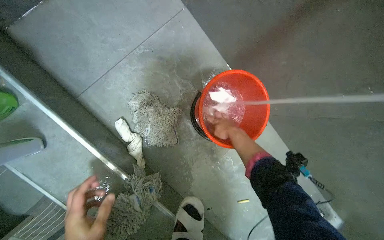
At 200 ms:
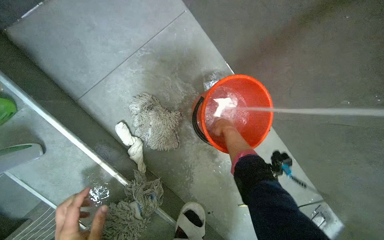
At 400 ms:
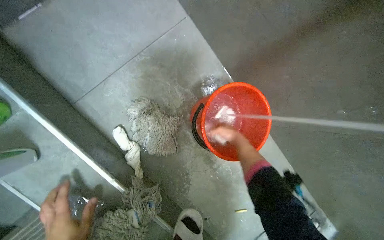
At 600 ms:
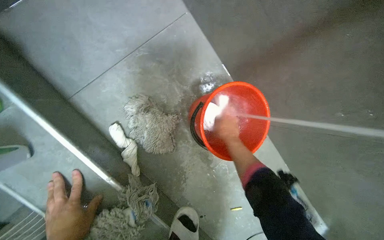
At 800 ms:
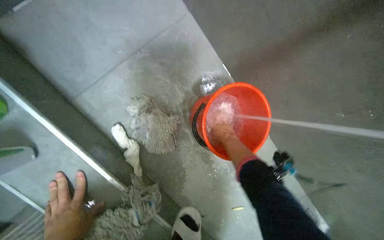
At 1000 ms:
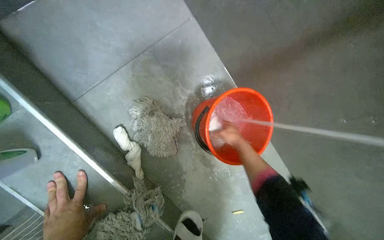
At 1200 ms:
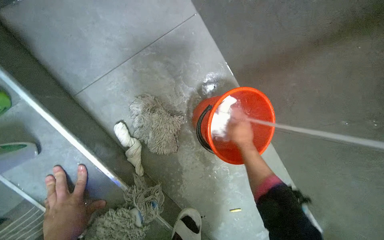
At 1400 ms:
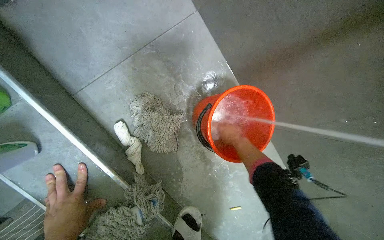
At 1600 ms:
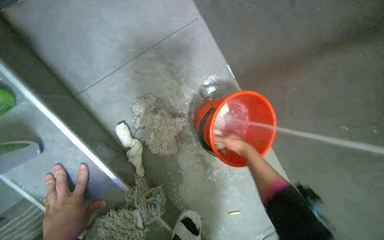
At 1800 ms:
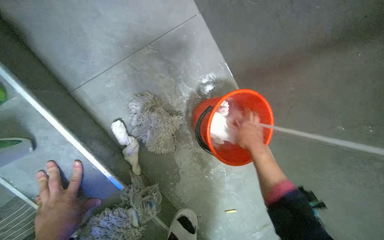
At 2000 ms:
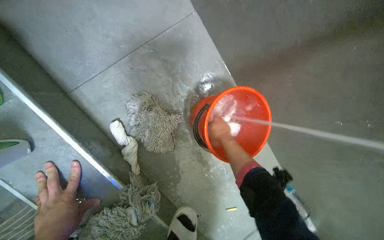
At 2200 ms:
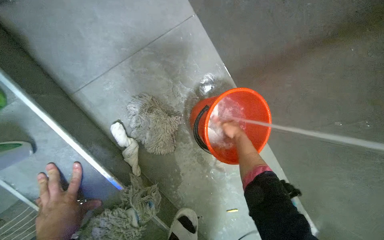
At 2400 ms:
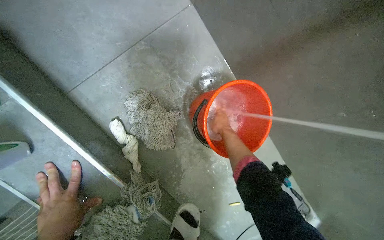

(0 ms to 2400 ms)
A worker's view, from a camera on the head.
Job: preparing cleaning supplies.
The whole recording: Rinsing cloth under faucet. The worker rinses a cloth under the running faucet.
0 ms - 1200 ms: The right hand swings nearer and farther, some 15 cm each way, with 3 reversals.
1200 ms - 2400 ms: The hands stay close to where they were, moving slightly.

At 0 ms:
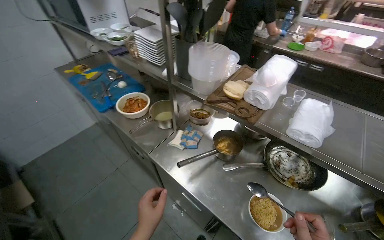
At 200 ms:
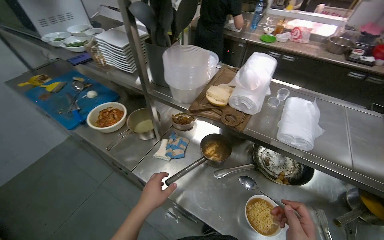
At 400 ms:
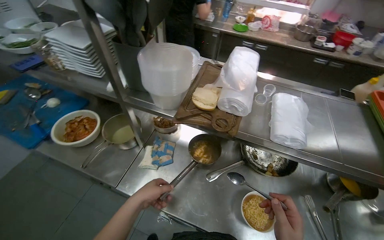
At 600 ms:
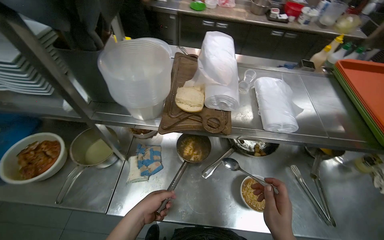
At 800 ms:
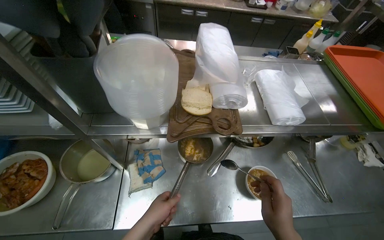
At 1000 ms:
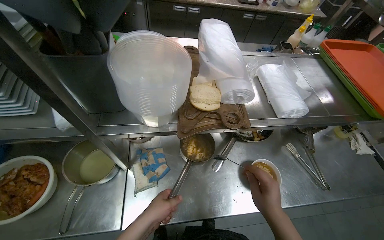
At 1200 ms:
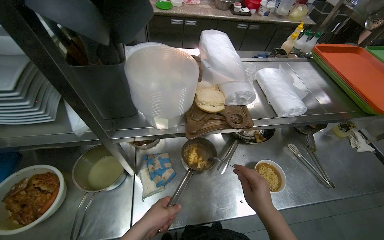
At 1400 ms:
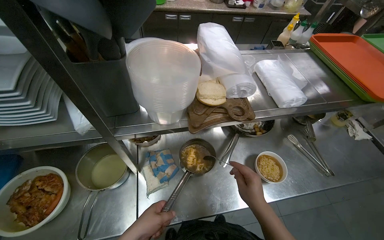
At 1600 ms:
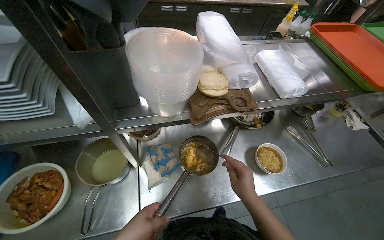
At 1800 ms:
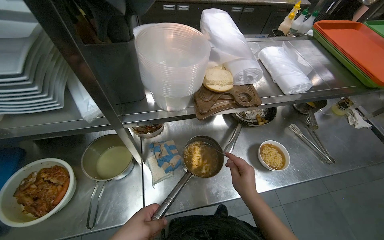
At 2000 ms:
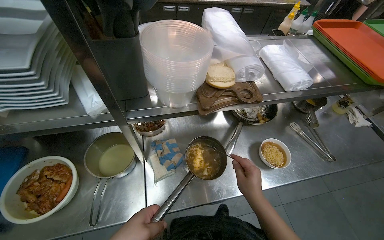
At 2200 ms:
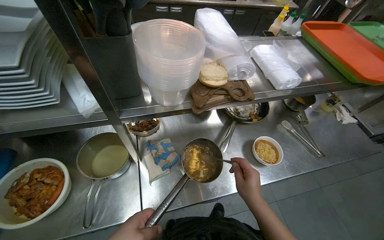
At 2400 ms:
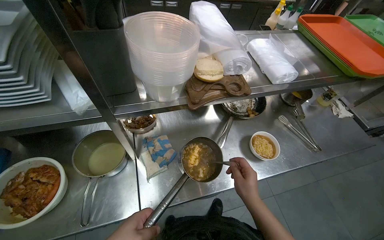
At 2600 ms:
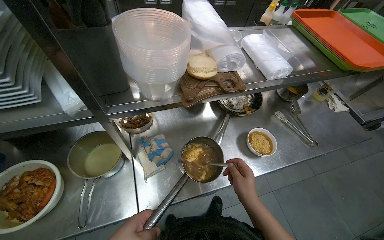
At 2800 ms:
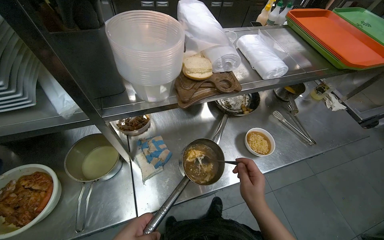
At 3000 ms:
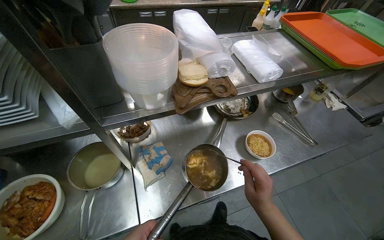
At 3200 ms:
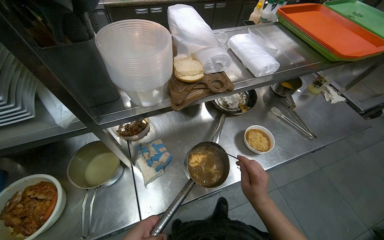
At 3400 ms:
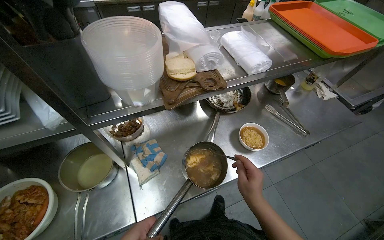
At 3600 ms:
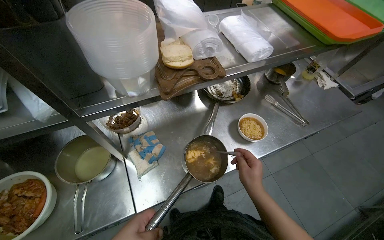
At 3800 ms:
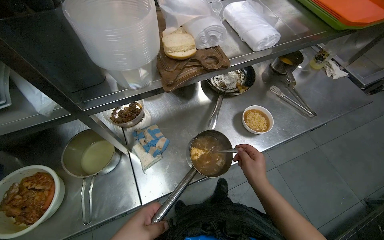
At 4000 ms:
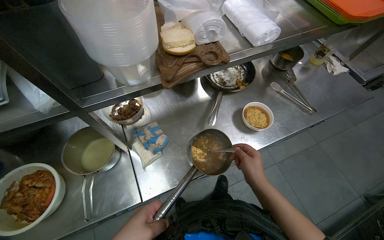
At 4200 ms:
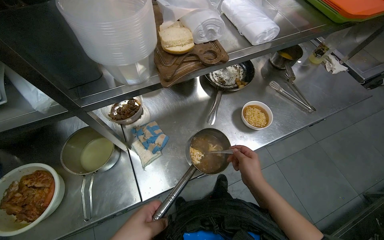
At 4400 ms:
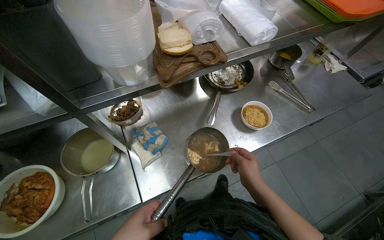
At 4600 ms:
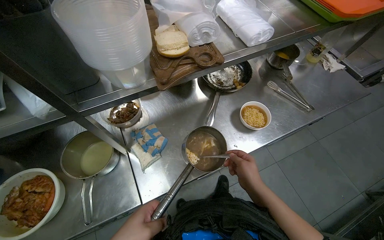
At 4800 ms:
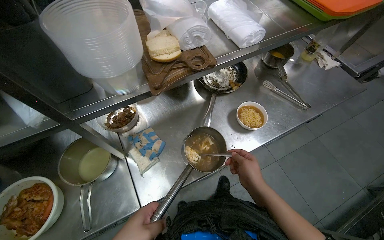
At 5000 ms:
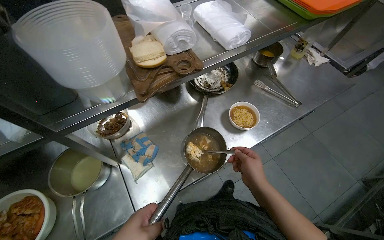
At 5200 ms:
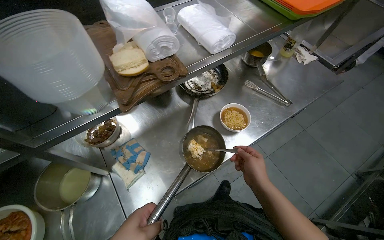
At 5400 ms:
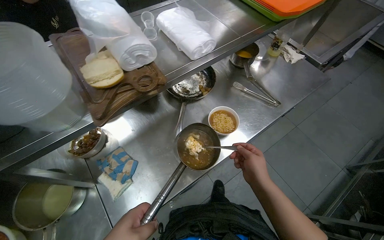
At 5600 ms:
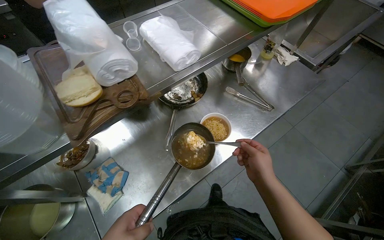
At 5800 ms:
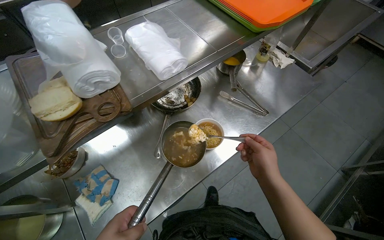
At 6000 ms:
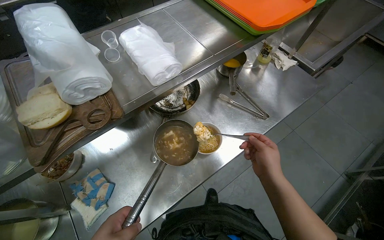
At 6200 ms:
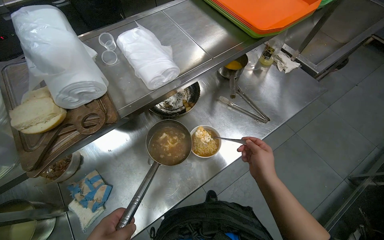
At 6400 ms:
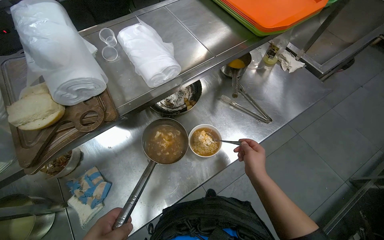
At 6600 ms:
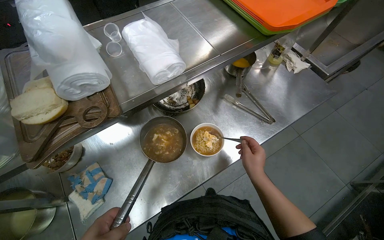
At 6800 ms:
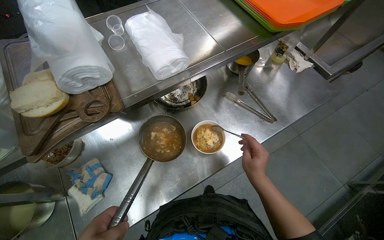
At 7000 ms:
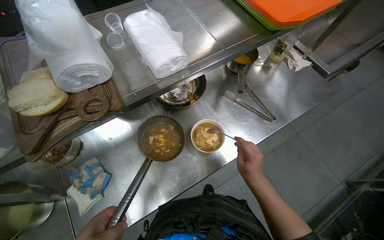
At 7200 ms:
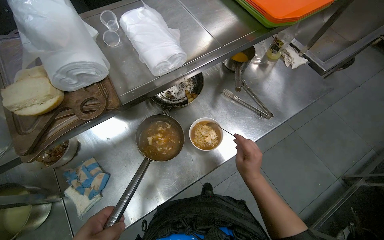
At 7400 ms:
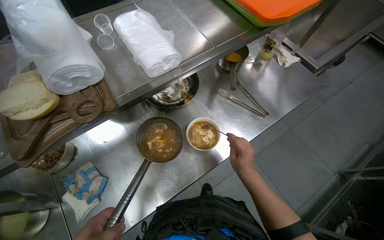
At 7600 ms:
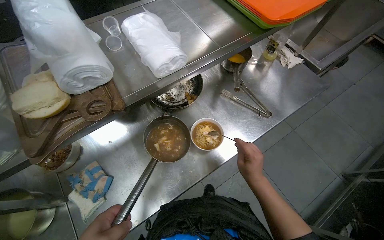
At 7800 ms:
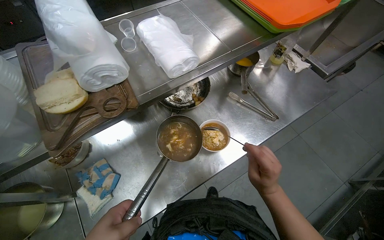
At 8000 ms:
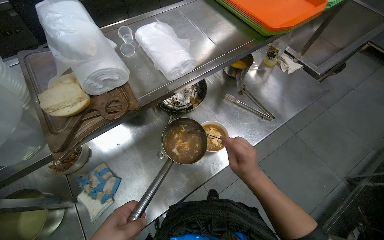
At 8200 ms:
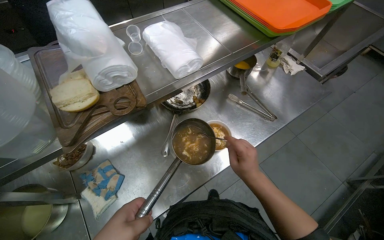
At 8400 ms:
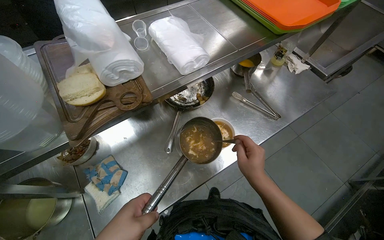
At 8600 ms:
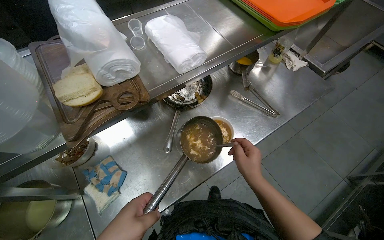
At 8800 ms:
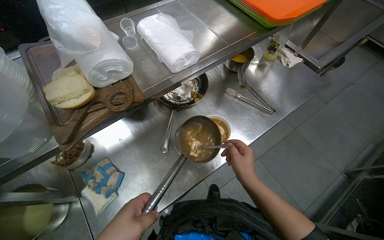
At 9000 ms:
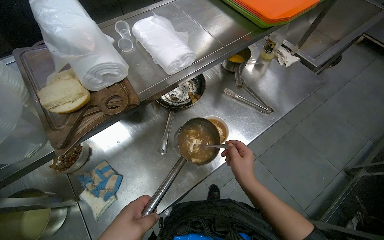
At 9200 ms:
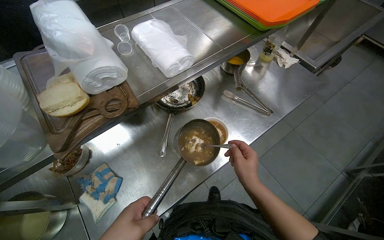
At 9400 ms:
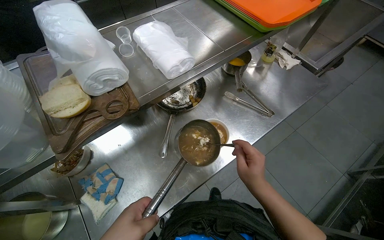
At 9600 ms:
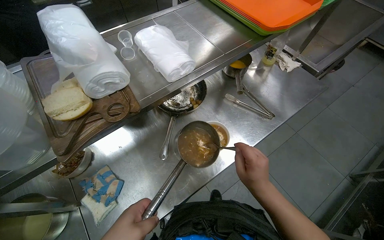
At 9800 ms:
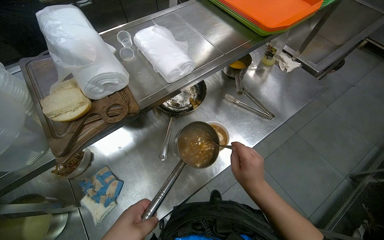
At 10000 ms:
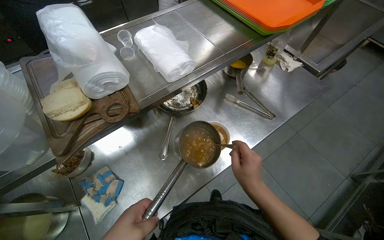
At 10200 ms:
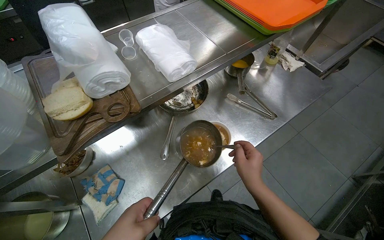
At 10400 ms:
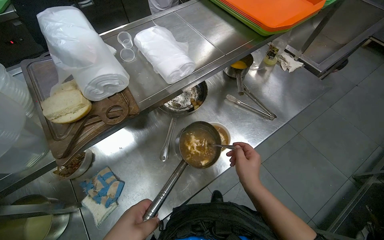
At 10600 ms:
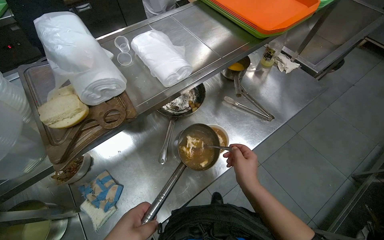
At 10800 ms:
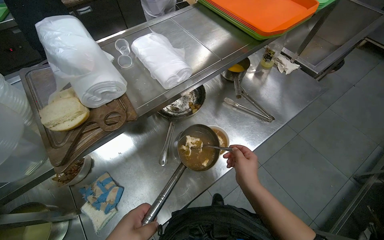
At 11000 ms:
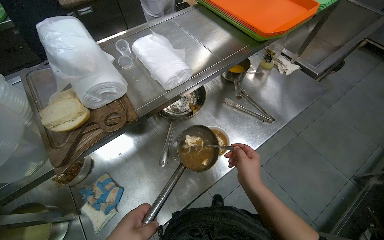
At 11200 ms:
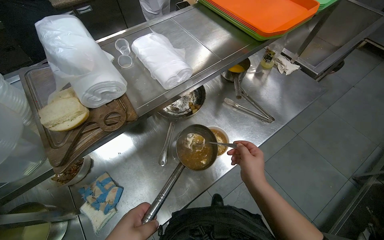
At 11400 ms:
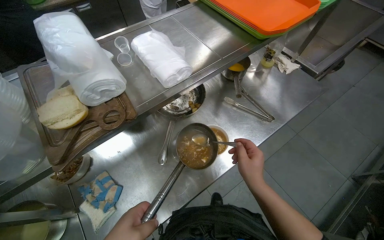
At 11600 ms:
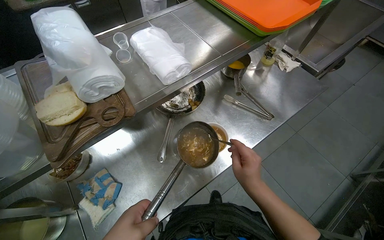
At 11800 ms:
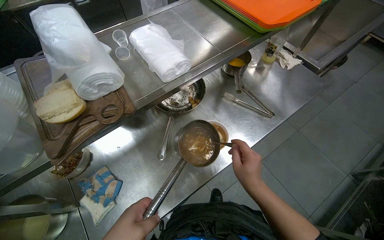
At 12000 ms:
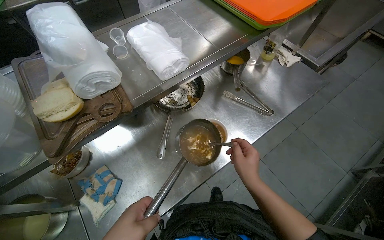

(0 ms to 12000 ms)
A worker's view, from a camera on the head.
Job: preparing food.
The whole recording: Adding sauce to a bowl. The worker adds sauce from a pot to a bowl using a spoon.
0 ms - 1600 ms: The head rotates roughly 50 degrees to the right. The view tips downward by approximately 15 degrees.
4400 ms - 6000 ms: The right hand moves up the picture, about 20 cm.
6000 ms - 7600 ms: The right hand travels farther from the camera by roughly 10 cm.

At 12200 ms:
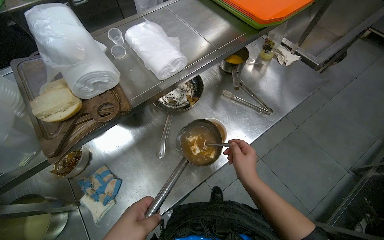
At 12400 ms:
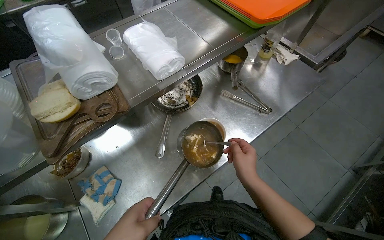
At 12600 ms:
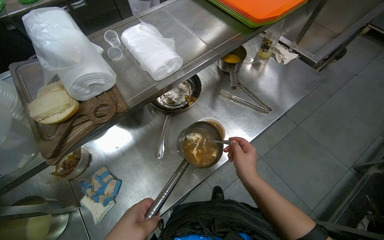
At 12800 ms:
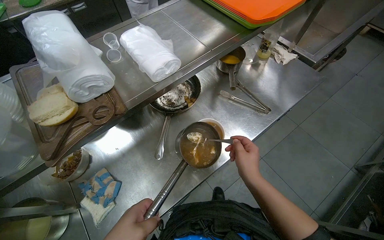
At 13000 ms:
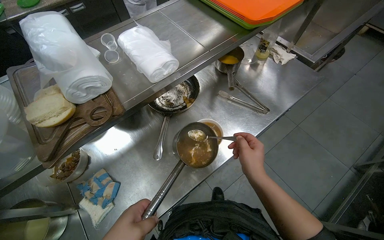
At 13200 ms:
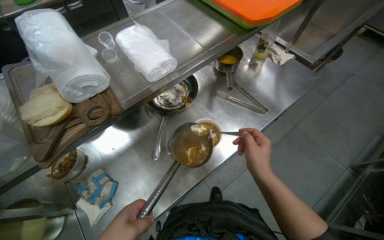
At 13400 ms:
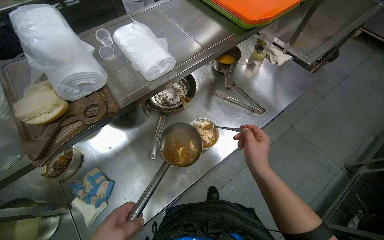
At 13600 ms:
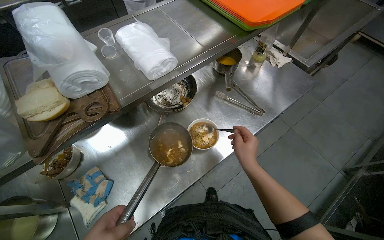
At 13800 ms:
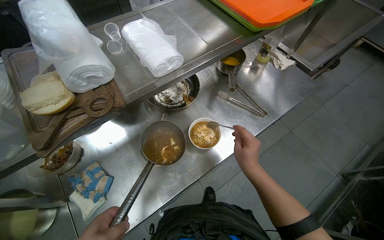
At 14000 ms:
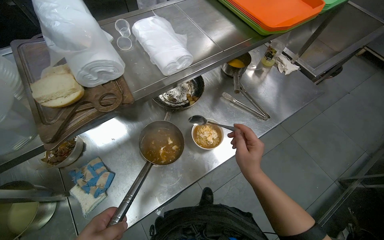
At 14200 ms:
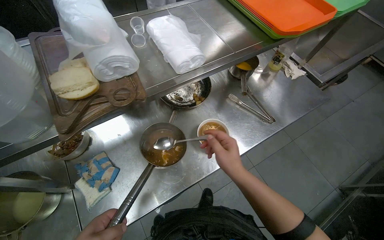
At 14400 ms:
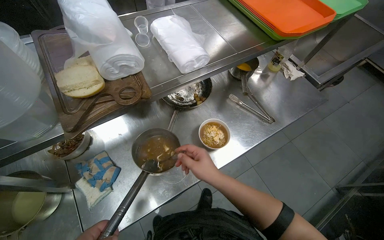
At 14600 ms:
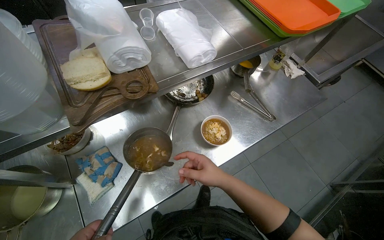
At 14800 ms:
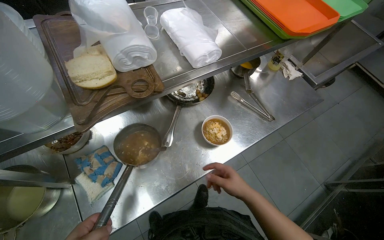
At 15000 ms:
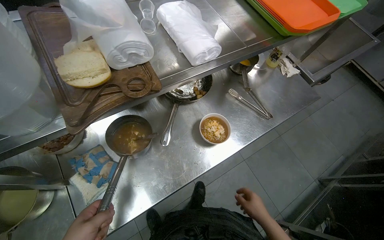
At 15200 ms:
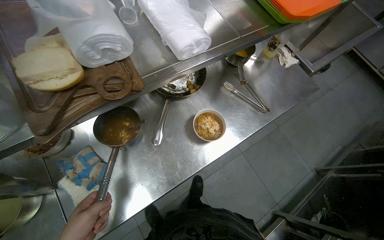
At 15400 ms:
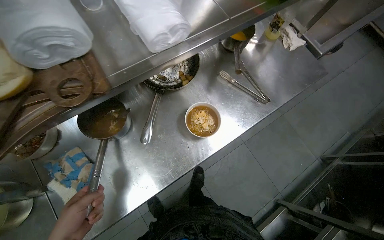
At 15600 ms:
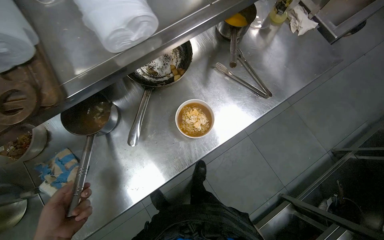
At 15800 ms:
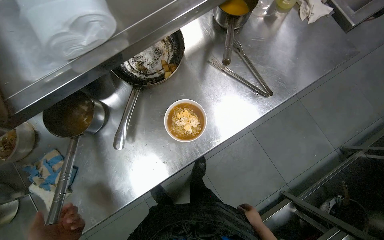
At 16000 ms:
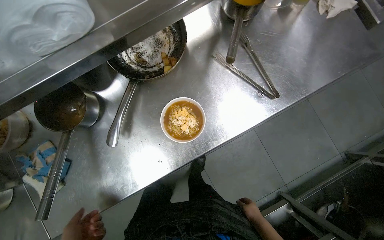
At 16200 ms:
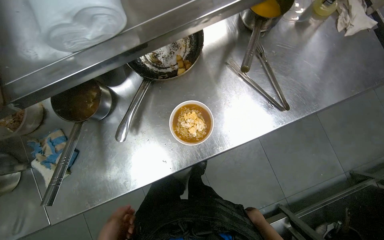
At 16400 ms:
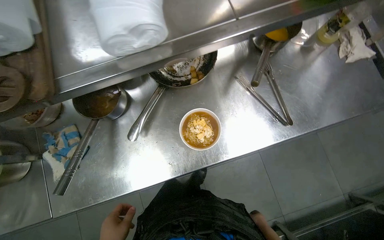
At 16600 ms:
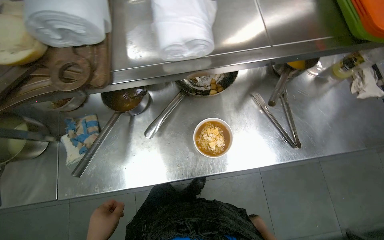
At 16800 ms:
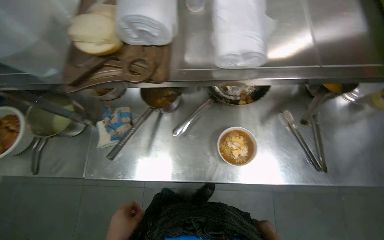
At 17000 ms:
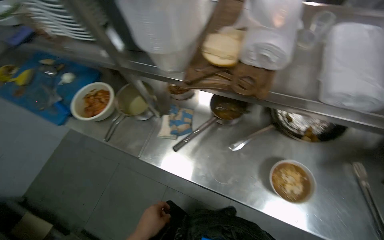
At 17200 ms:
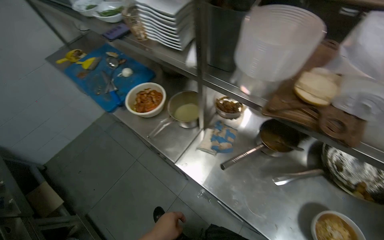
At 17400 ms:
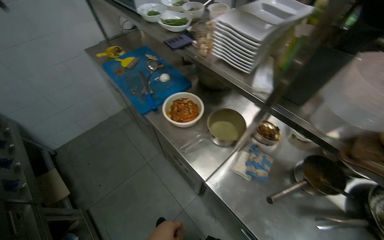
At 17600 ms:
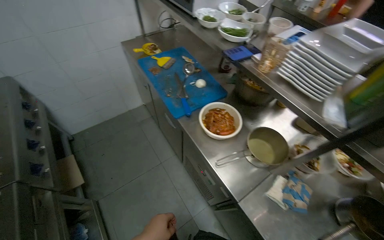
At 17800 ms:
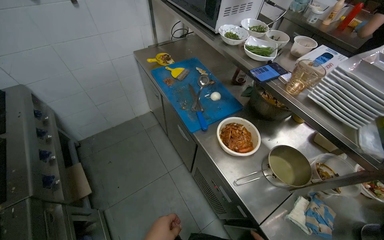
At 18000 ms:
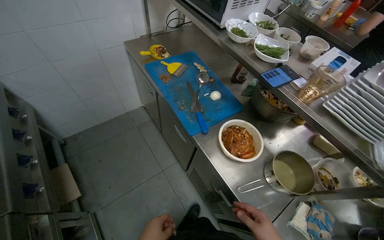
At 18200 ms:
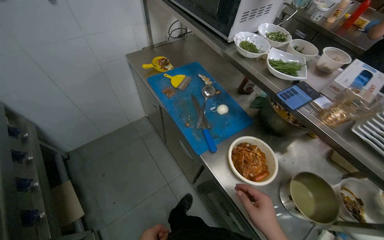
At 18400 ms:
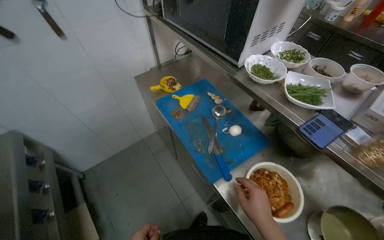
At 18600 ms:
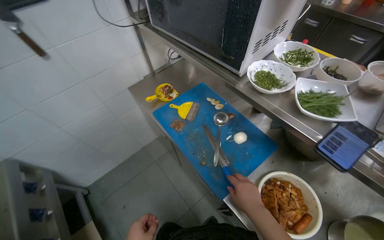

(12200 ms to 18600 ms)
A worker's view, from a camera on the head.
Job: preparing food.
The whole recording: Adding sauce to a bowl. The worker adds sauce from a pot to a bowl using a spoon.
13800 ms - 15400 ms: The right hand travels down the picture by some 35 cm.
15400 ms - 17000 ms: The head turns to the left by about 55 degrees.
17000 ms - 18600 ms: The camera travels roughly 90 cm. Everything in view rotates some 25 degrees clockwise.
